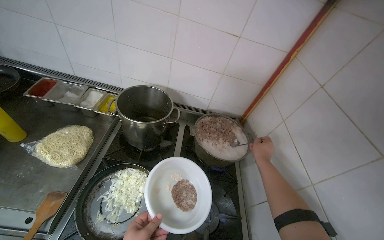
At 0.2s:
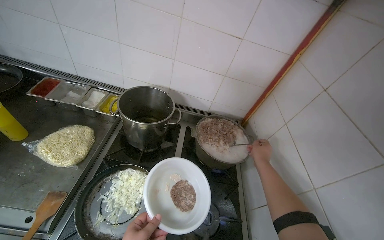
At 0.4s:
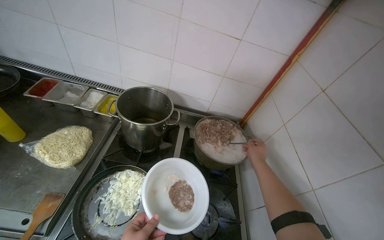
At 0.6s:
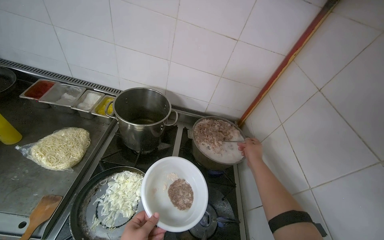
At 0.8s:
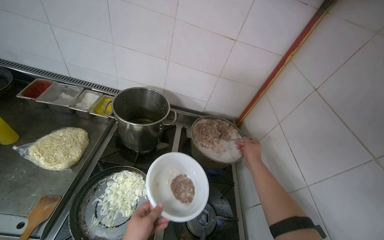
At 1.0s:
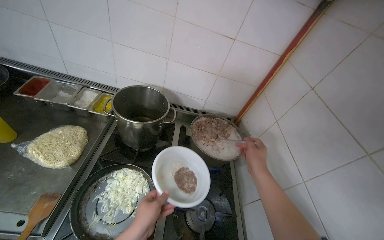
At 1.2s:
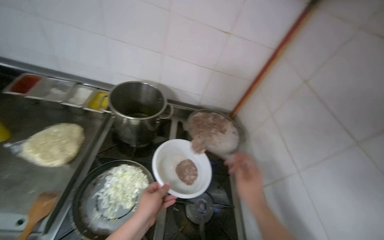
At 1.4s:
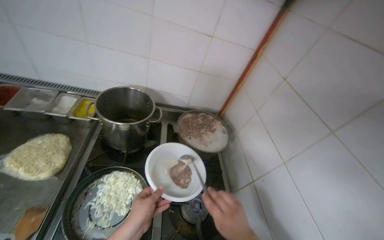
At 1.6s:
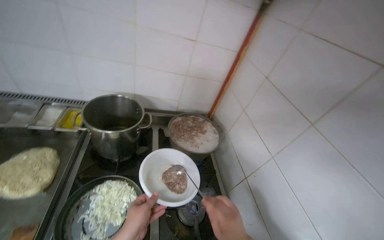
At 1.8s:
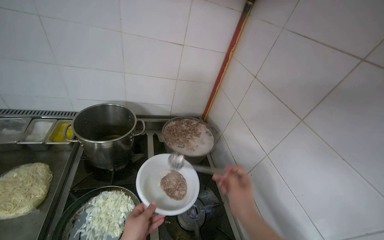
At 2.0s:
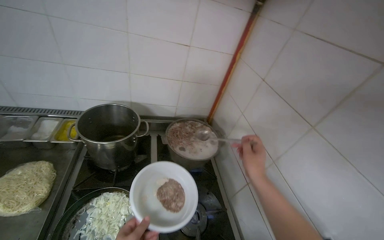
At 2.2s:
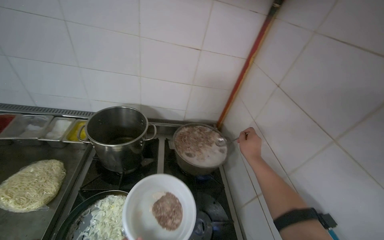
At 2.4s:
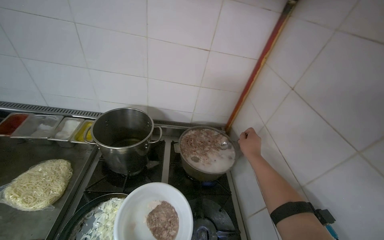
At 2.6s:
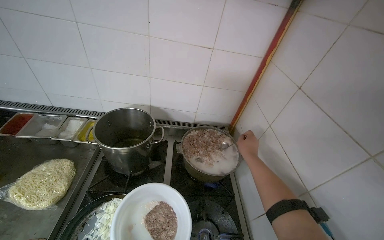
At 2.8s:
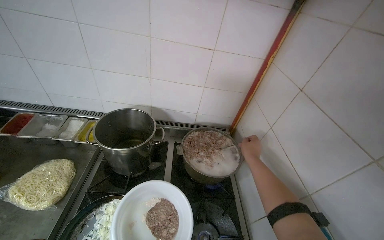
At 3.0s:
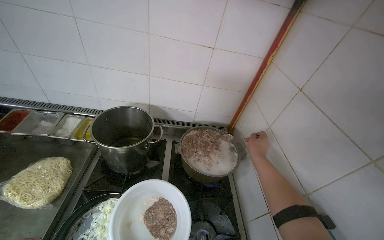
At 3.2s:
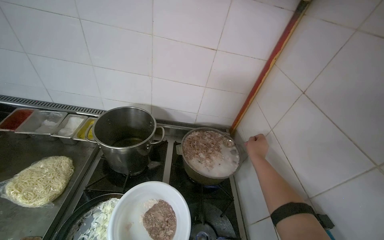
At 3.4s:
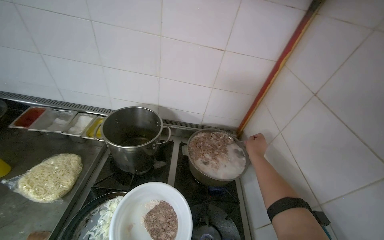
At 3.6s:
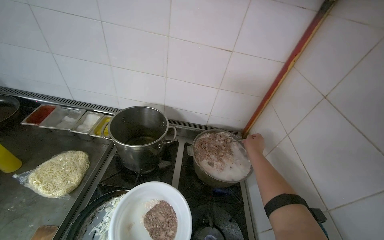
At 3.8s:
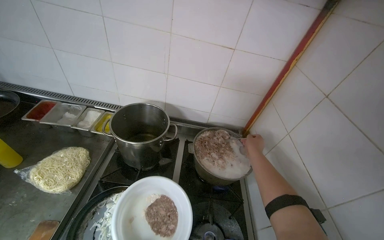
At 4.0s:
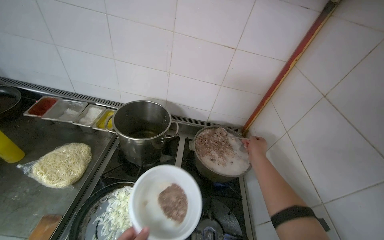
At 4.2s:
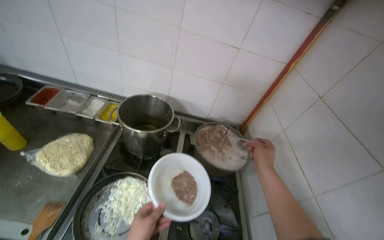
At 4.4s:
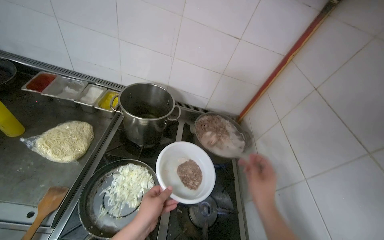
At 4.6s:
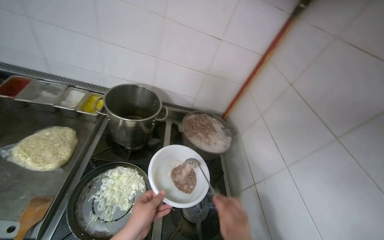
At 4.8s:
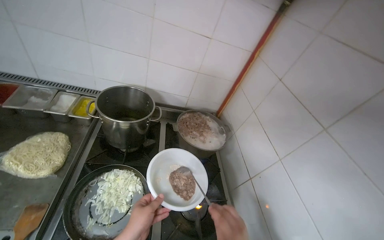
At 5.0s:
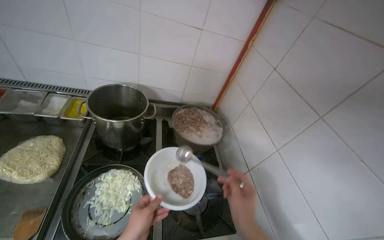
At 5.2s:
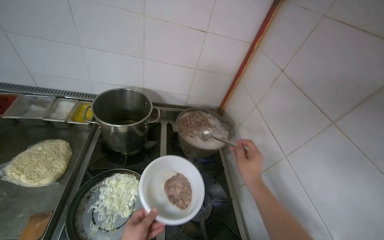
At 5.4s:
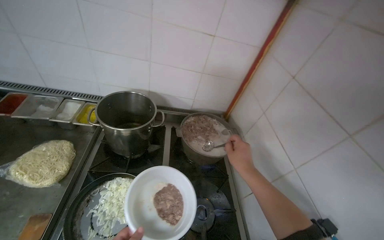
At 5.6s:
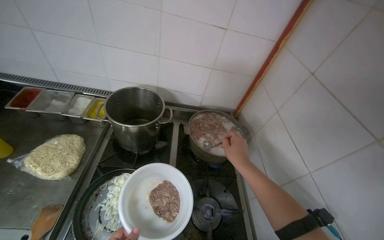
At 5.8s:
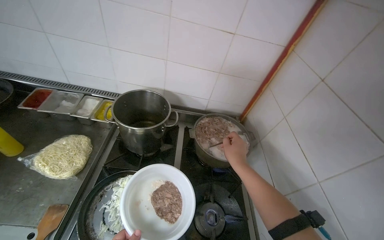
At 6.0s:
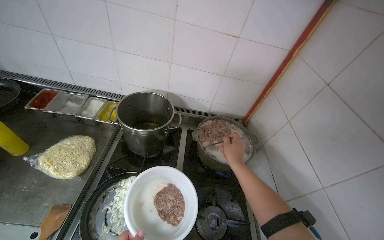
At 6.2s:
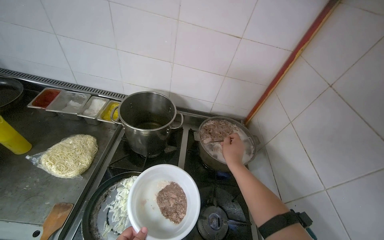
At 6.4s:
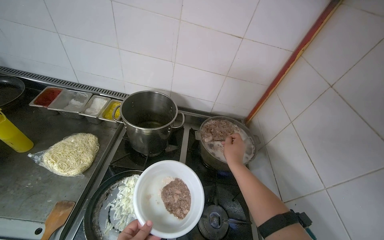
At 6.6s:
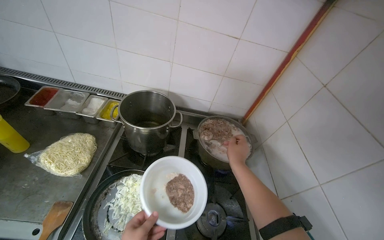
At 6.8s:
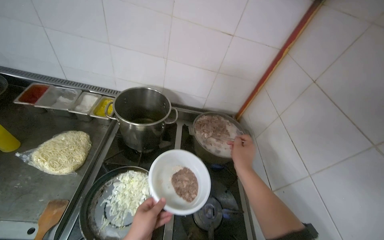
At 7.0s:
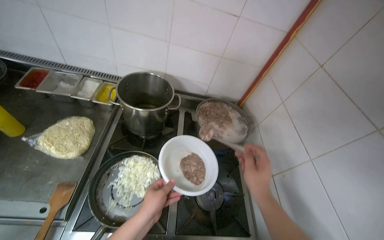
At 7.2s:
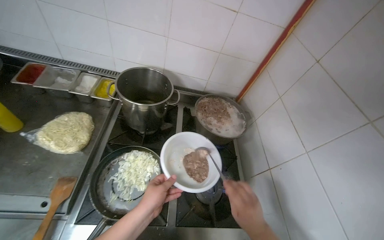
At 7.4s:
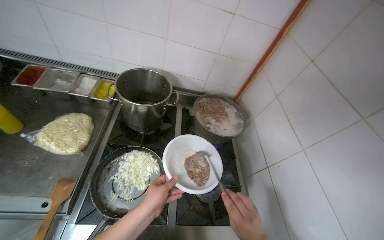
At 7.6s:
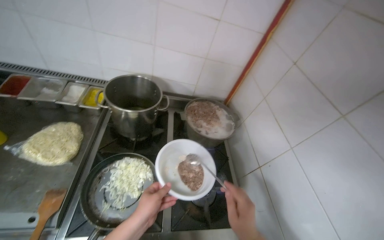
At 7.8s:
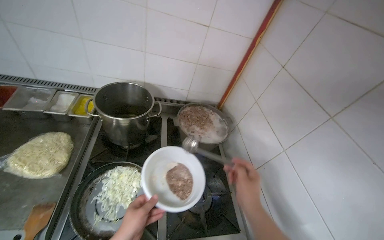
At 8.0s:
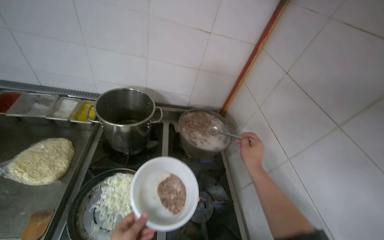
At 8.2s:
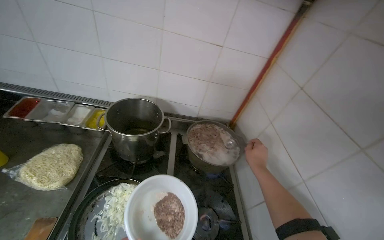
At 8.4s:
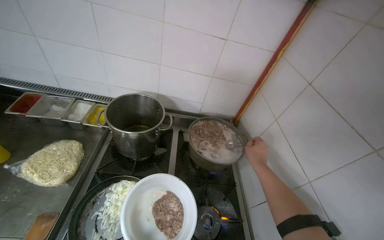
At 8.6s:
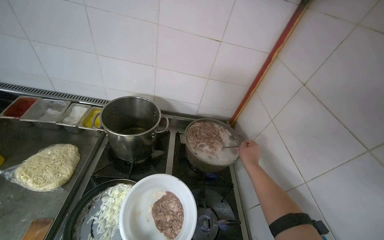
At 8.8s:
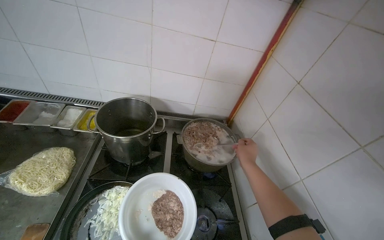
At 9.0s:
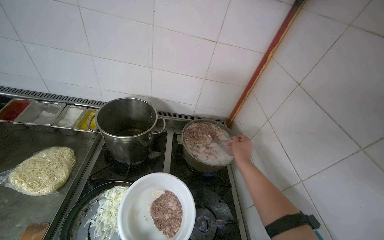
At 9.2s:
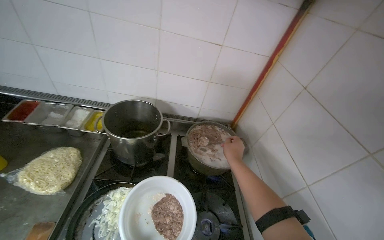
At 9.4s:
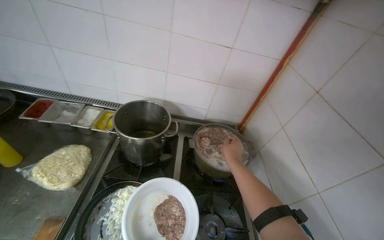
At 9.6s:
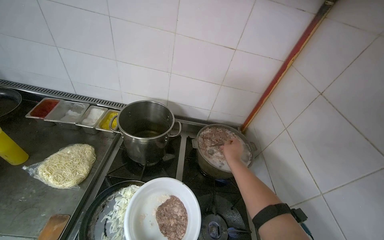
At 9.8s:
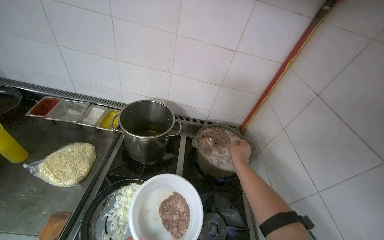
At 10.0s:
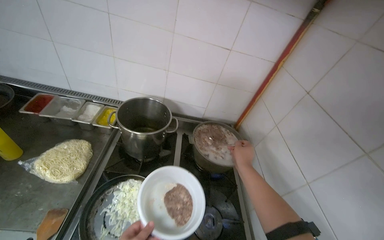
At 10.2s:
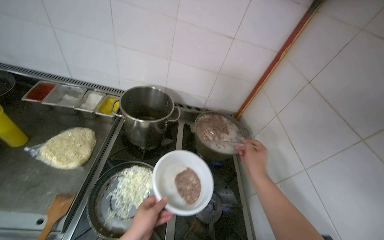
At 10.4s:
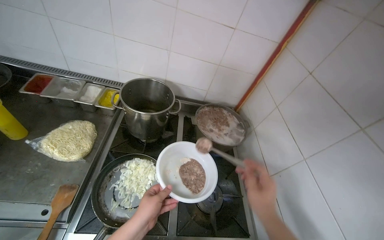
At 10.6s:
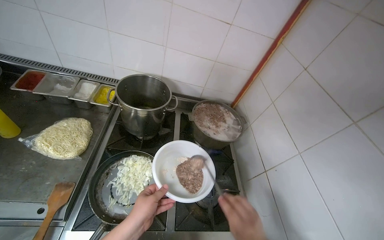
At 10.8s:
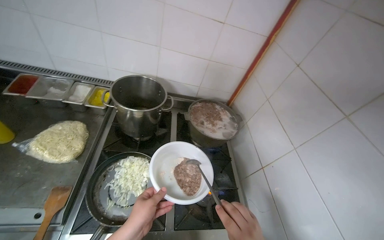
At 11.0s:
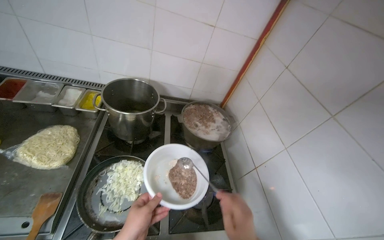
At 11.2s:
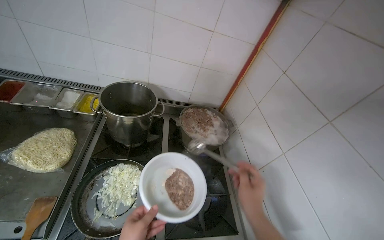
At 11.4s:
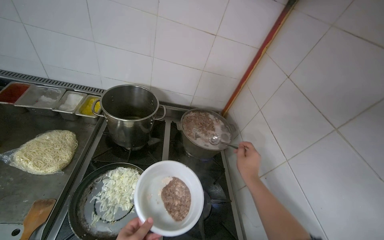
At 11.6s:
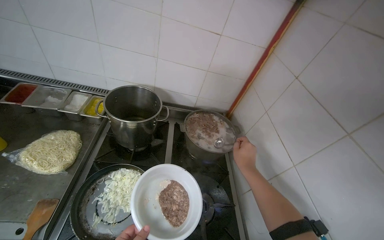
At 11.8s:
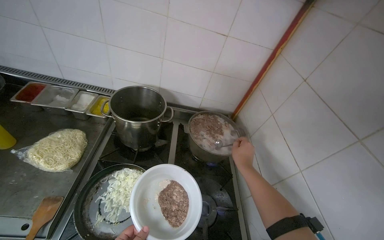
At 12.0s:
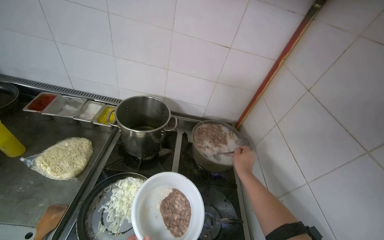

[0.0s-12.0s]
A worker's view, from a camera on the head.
Job: cooking food.
The whole recording: Transferring cooked meat to bowl. The worker uses a spoon to transfer cooked ground meat from a pot into a white bowl.
3.0s to 4.4s: The right hand heads nearer to the camera and down the picture, covering about 20 cm.
9.0s to 10.4s: The right hand heads nearer to the camera and down the picture, covering approximately 25 cm.

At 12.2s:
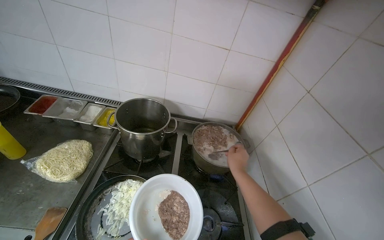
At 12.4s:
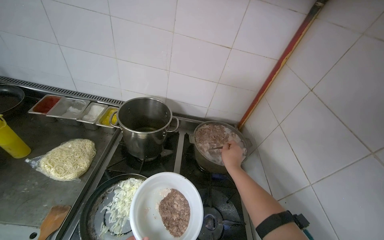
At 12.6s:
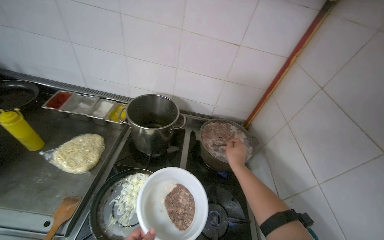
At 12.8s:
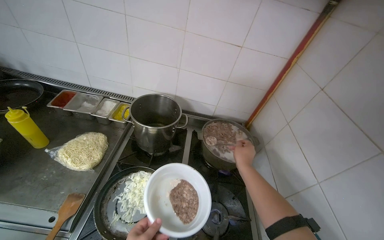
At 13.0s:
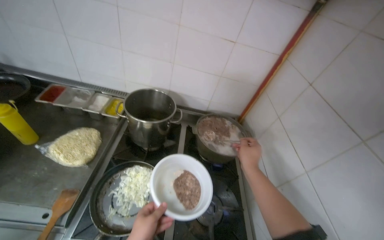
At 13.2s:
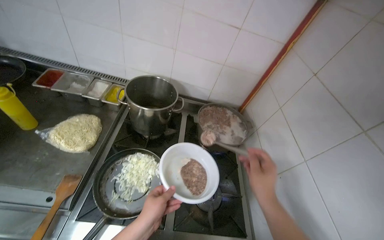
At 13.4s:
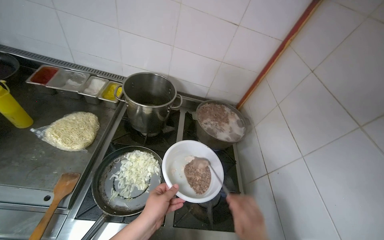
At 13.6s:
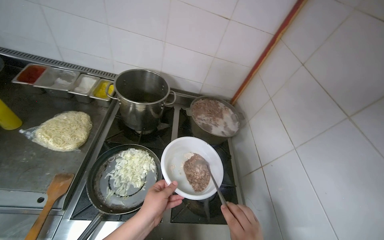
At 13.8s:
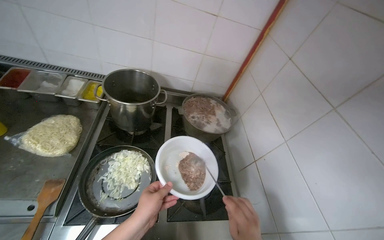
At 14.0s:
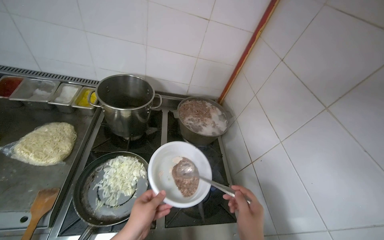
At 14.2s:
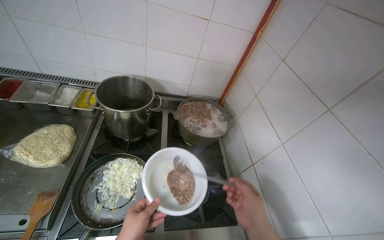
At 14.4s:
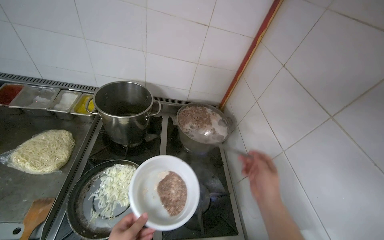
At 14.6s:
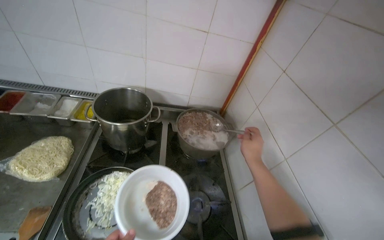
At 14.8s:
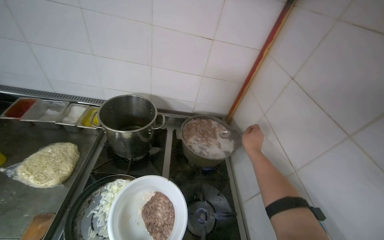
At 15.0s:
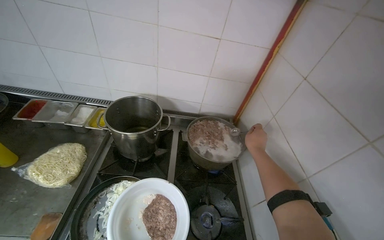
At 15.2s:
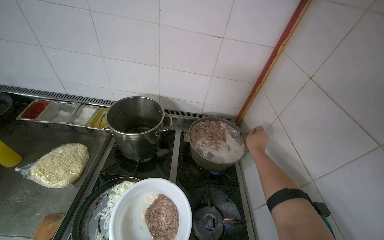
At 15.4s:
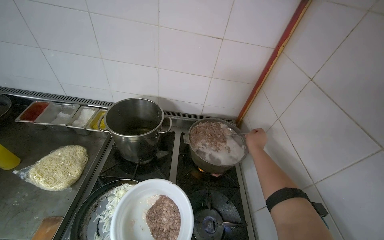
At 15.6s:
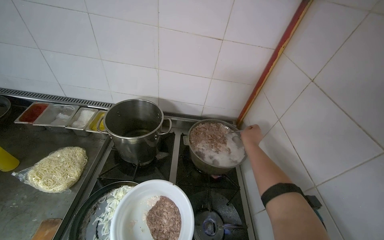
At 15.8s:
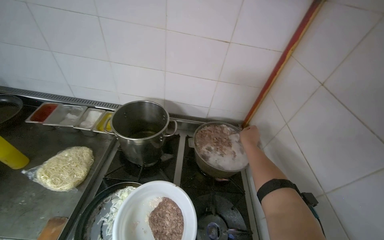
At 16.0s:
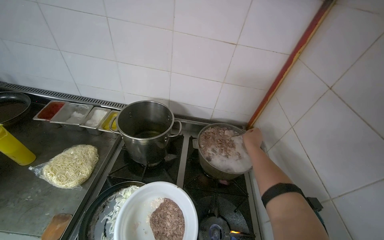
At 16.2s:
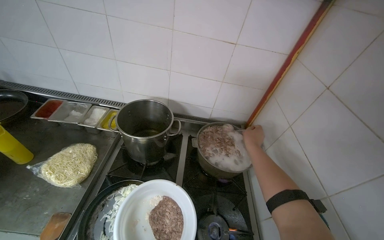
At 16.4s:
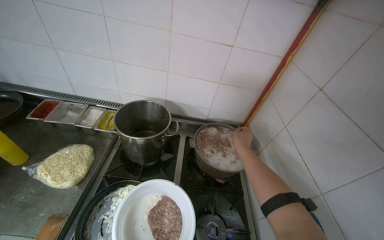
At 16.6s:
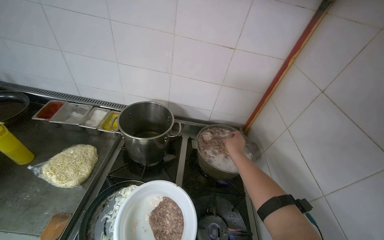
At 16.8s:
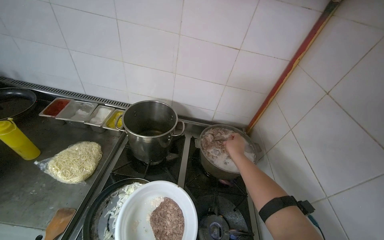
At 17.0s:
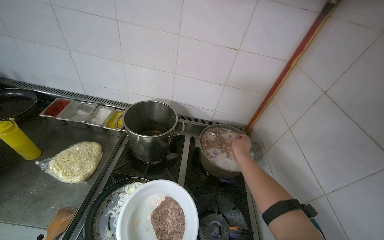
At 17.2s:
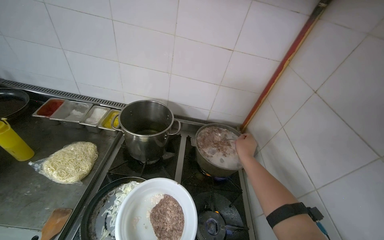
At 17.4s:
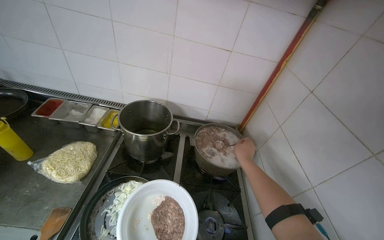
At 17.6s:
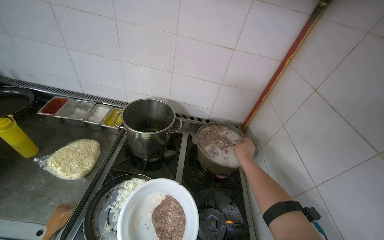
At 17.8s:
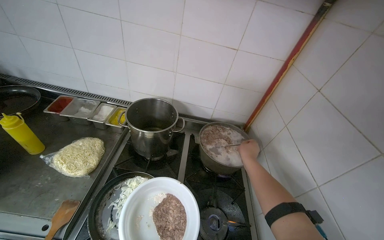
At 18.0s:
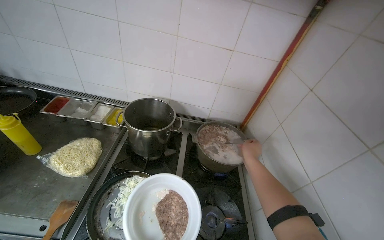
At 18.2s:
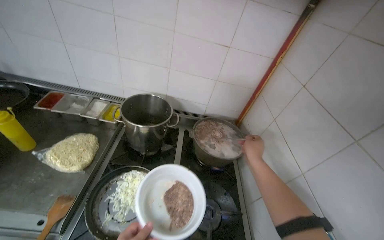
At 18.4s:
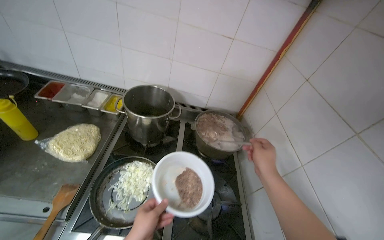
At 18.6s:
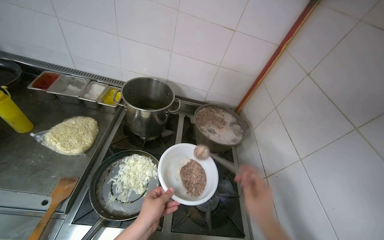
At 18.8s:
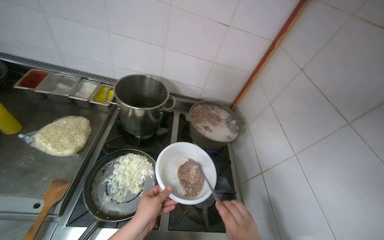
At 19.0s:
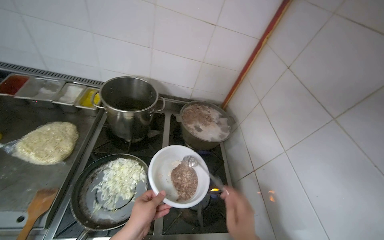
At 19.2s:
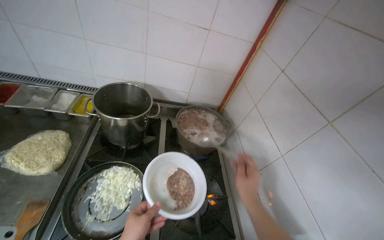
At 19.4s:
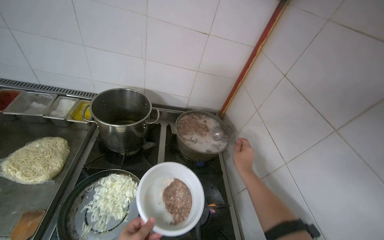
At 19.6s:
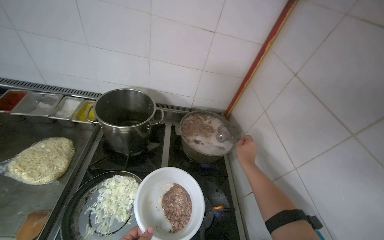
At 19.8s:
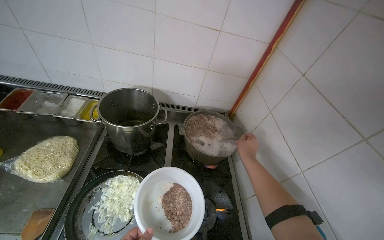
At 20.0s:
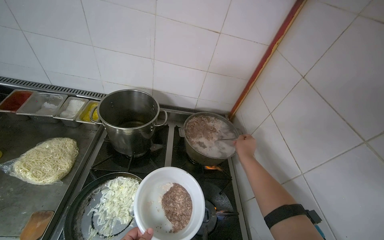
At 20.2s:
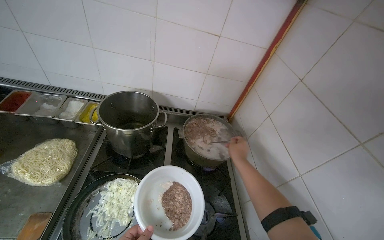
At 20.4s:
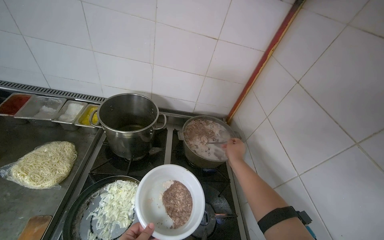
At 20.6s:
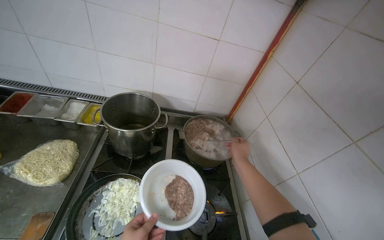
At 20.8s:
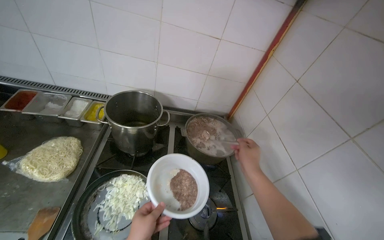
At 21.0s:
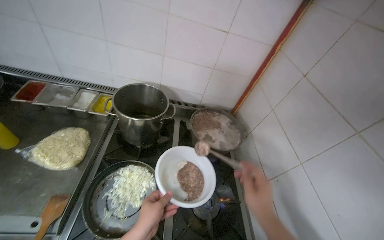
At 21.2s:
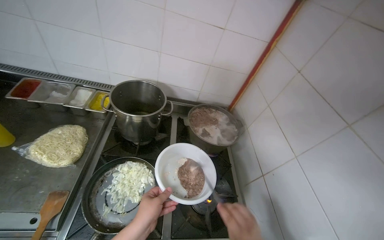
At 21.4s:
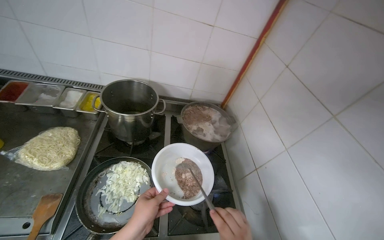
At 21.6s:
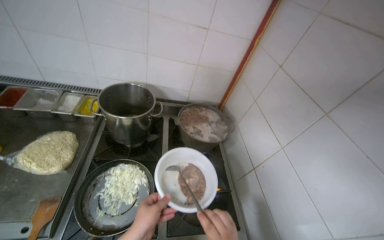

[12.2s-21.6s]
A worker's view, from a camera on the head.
Job: cooking food.
The whole recording: Transferring cooked meat to bowl. The worker uses a spoon to transfer cooked ground meat from a pot into a white bowl.
15.4s to 17.0s: The right hand is displaced to the left by approximately 10 cm.
17.0s to 18.4s: The right hand shifts some 15 cm nearer to the camera.
